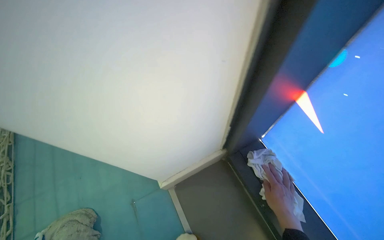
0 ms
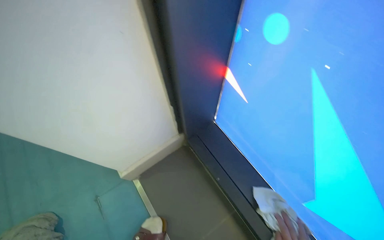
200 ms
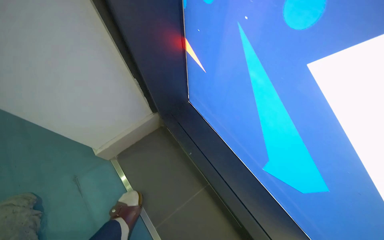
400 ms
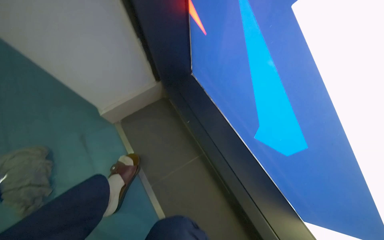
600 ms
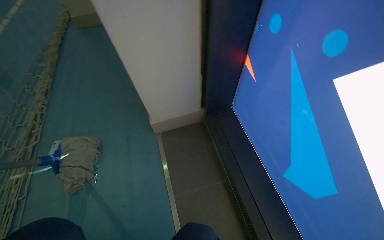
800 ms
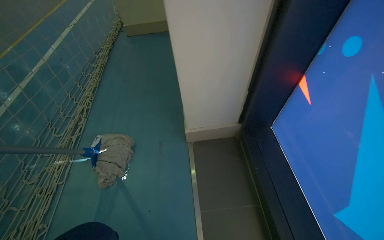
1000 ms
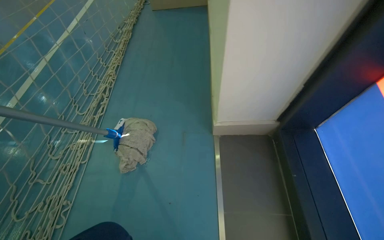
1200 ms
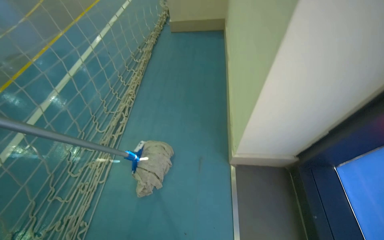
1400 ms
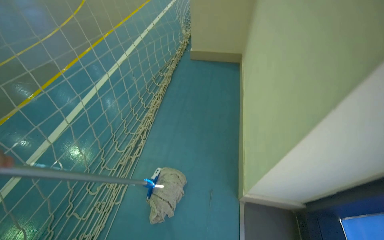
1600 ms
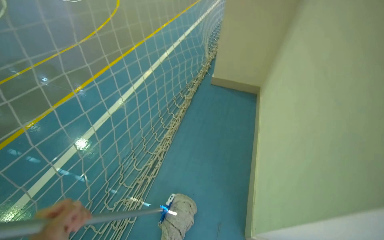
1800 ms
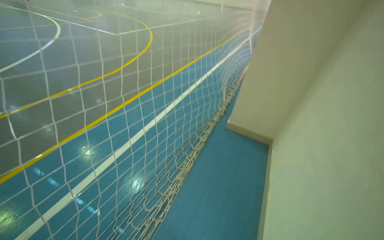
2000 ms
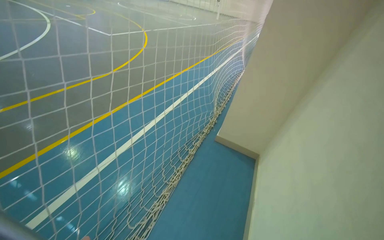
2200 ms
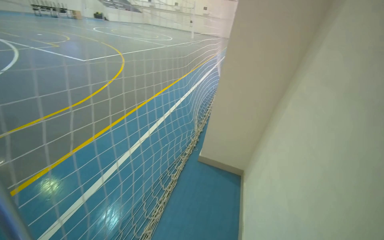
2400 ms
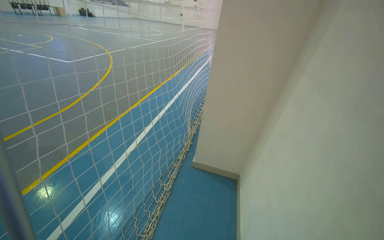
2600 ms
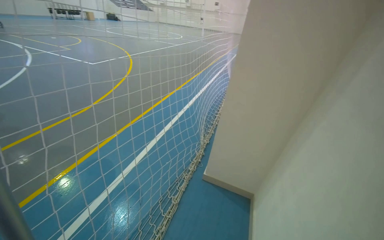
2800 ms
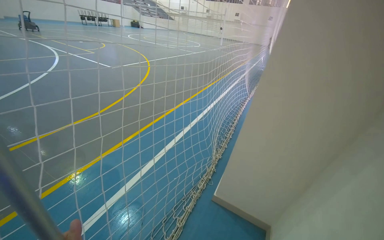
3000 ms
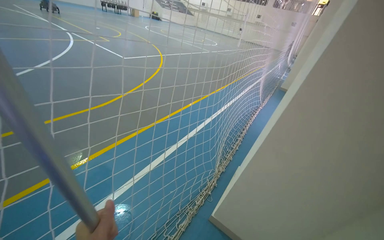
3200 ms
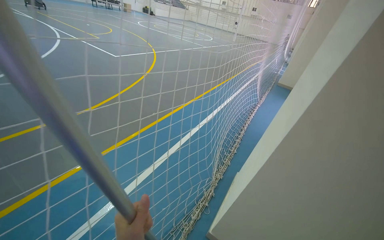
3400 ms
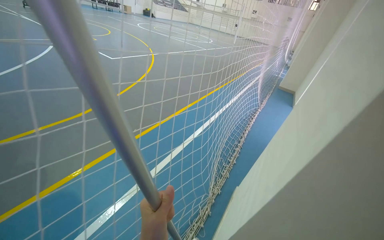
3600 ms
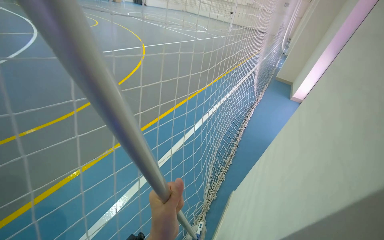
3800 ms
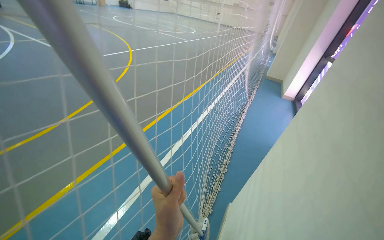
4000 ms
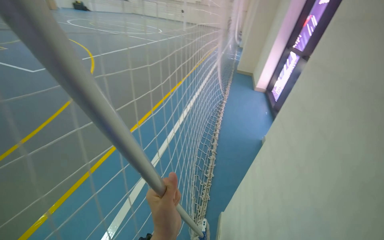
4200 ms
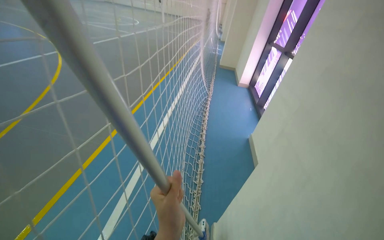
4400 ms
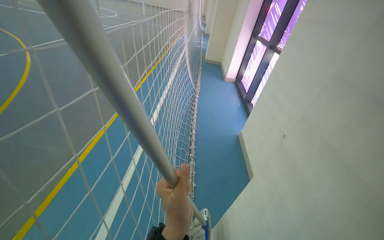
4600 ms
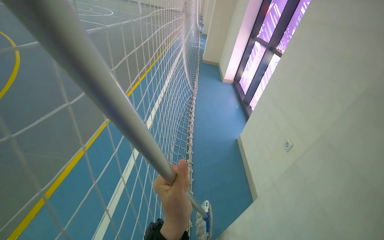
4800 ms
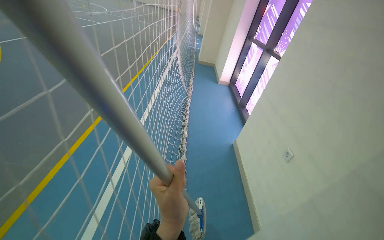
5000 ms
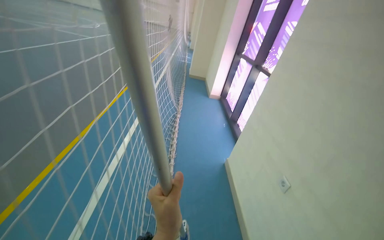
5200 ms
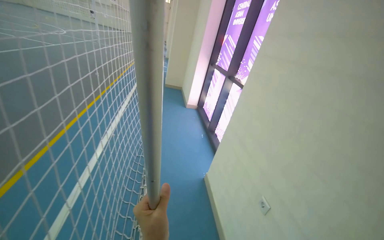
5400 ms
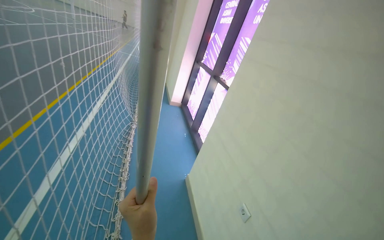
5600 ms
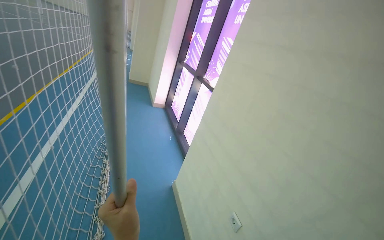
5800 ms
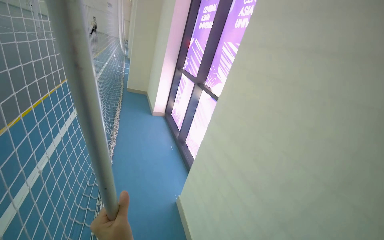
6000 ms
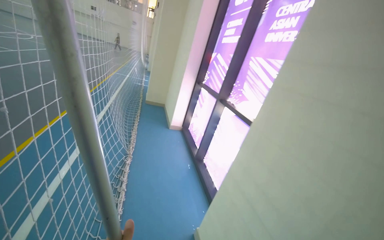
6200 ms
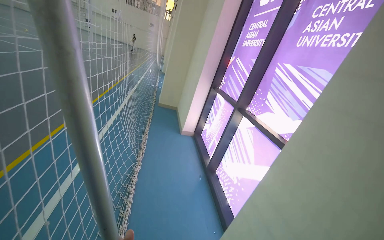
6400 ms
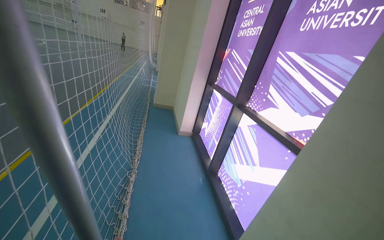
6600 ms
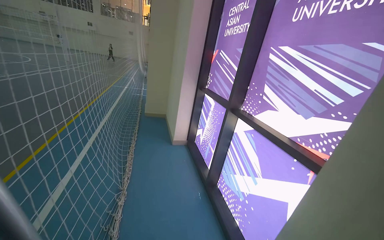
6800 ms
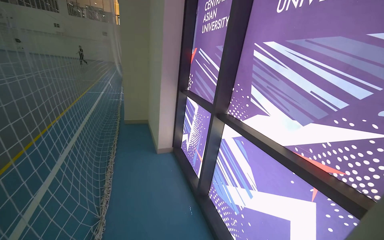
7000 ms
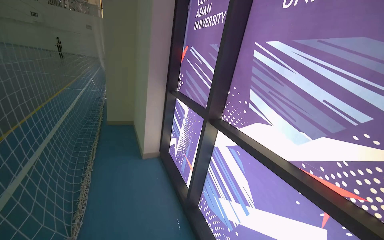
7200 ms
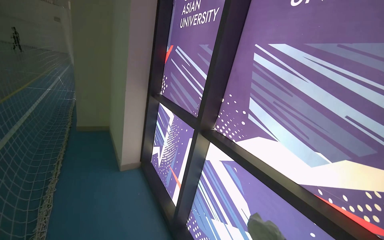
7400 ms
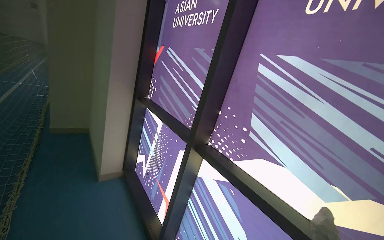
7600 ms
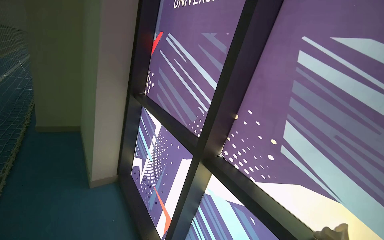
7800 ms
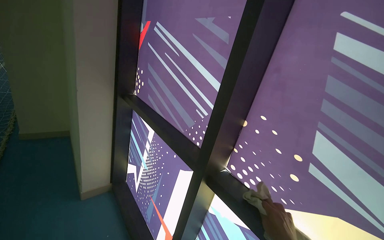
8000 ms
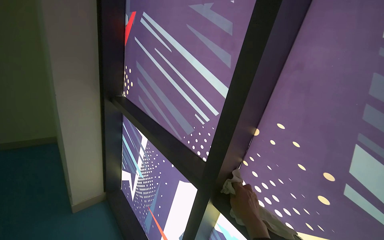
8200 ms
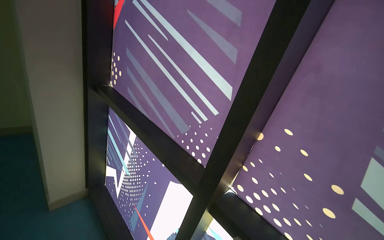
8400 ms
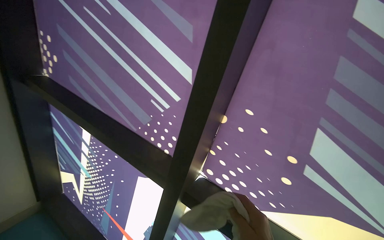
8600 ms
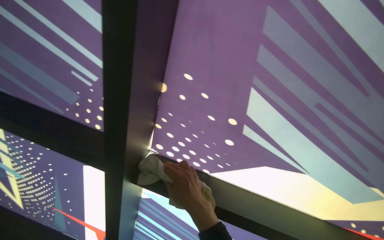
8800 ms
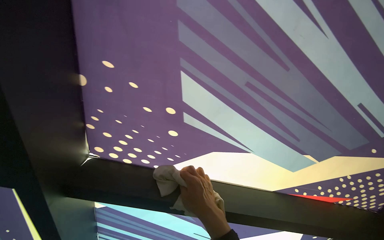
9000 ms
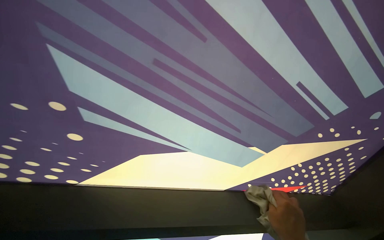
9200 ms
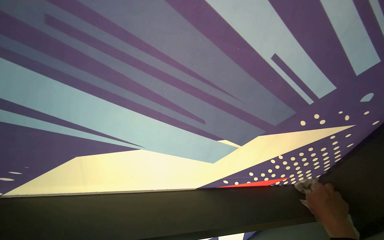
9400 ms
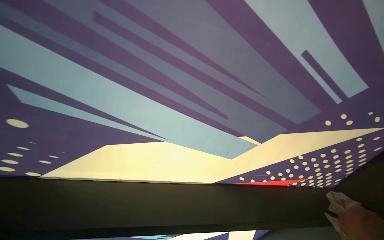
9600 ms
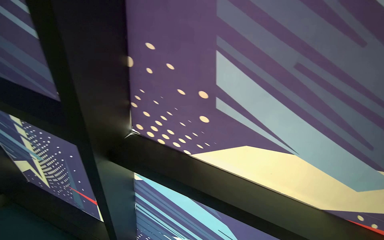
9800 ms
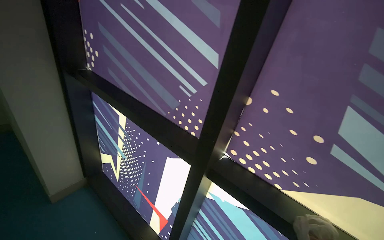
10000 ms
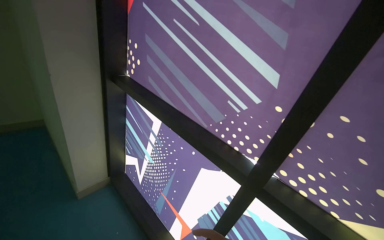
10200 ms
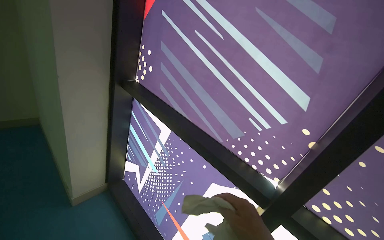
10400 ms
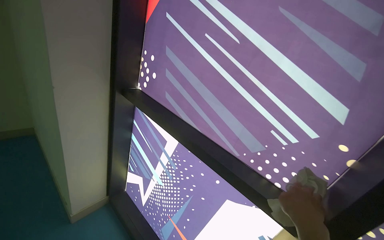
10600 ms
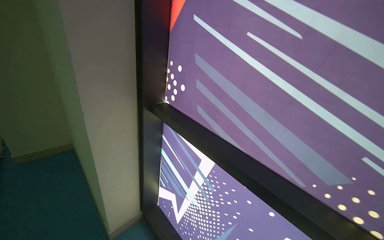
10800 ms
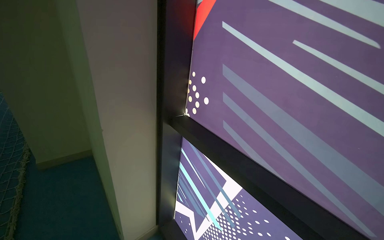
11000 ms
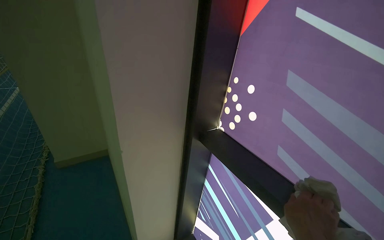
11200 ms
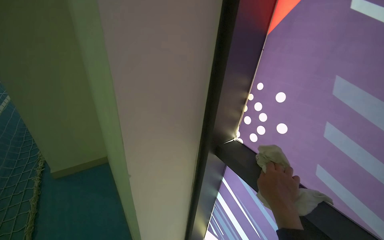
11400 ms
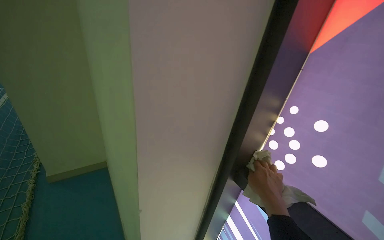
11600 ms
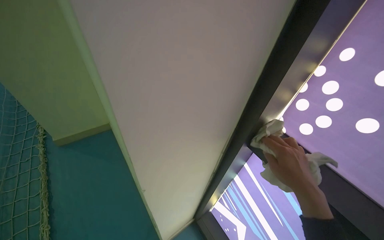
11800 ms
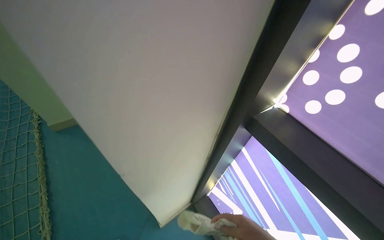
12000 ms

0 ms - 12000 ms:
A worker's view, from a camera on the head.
Job: cleaning windows.
The whole recording: Wiping window frames. The worker uses a cloth to wipe the frames of the large windows.
0 ms - 1600 ms: The head rotates about 40 degrees to the left.
1600 ms - 3000 ms: The wearer moves approximately 90 cm. The view tilts about 20 degrees upward.
3000 ms - 4400 ms: The wearer moves roughly 1 m. The view swings approximately 15 degrees to the right.
4400 ms - 6000 ms: The camera is carried roughly 1 m. The view swings approximately 30 degrees to the right.
6000 ms - 7600 ms: The camera travels some 1.5 m.
7600 ms - 9000 ms: The wearer moves about 50 cm. The head rotates about 50 degrees to the right. The view tips downward by roughly 25 degrees.
9000 ms - 10400 ms: The wearer moves roughly 40 cm. The wearer's head swings about 40 degrees to the left.
10400 ms - 12000 ms: The camera travels approximately 90 cm. The view swings about 15 degrees to the left. The view tips downward by some 20 degrees.

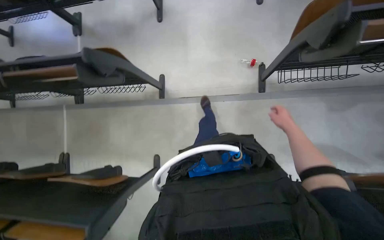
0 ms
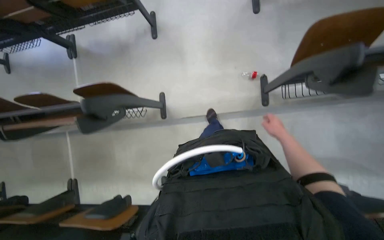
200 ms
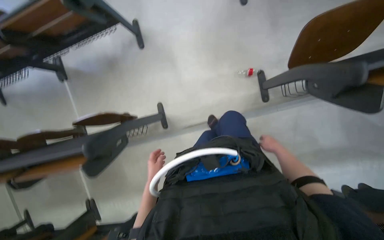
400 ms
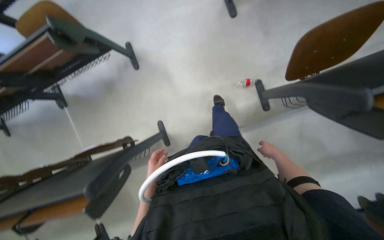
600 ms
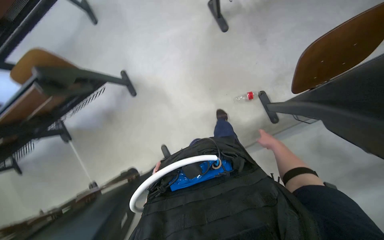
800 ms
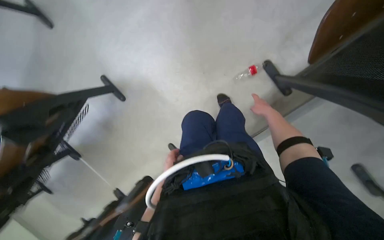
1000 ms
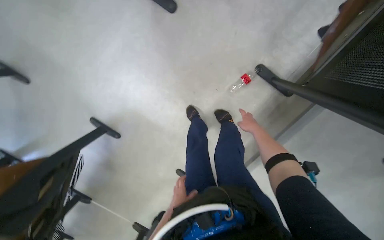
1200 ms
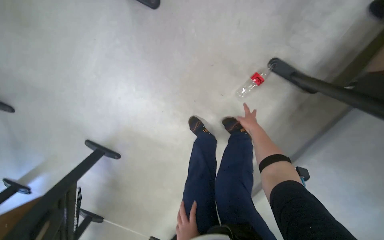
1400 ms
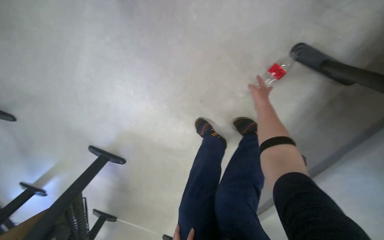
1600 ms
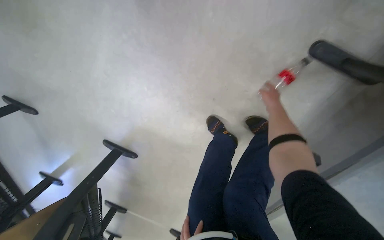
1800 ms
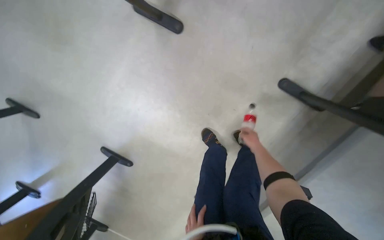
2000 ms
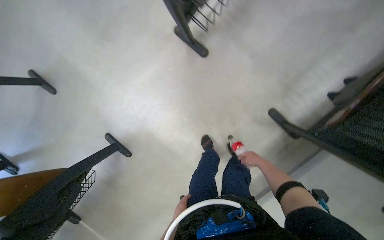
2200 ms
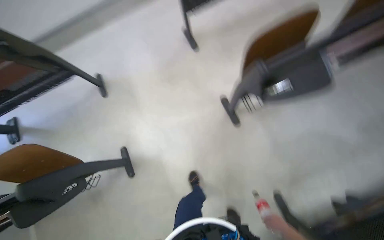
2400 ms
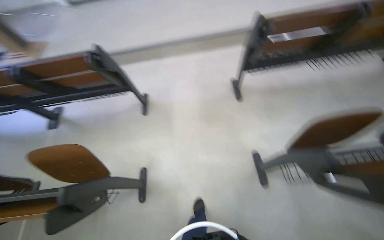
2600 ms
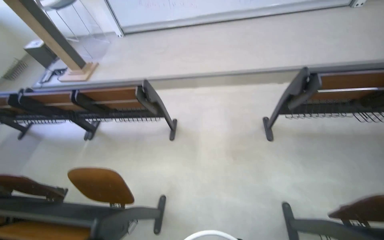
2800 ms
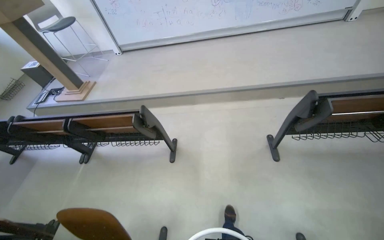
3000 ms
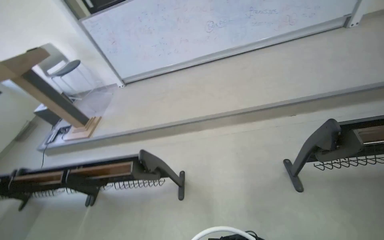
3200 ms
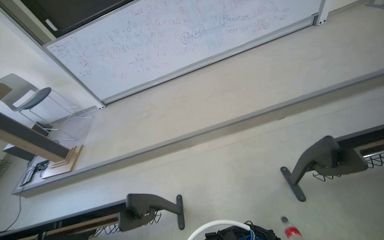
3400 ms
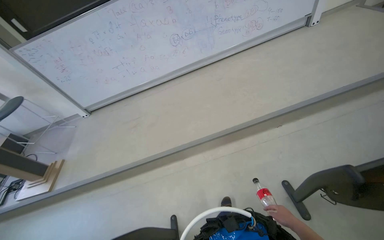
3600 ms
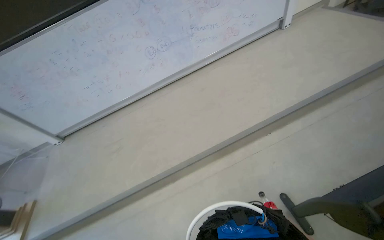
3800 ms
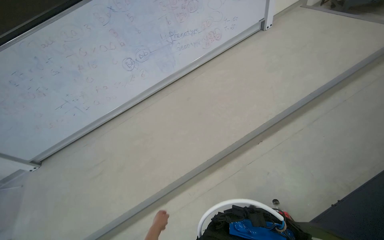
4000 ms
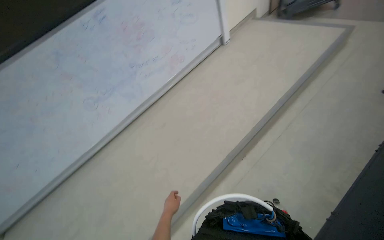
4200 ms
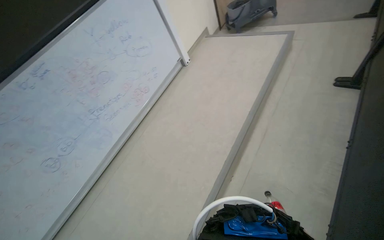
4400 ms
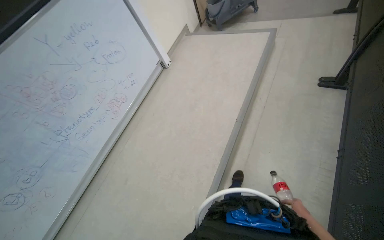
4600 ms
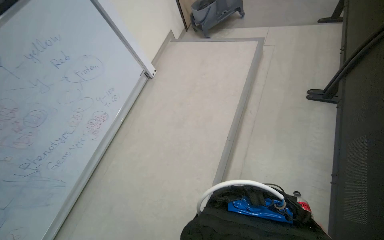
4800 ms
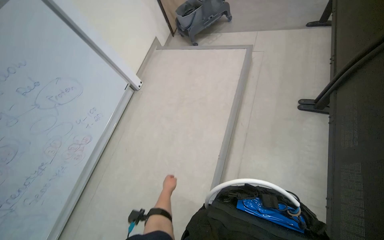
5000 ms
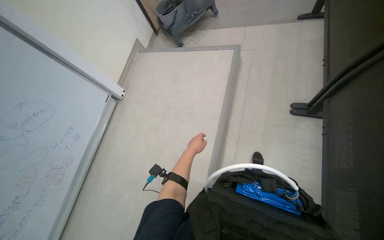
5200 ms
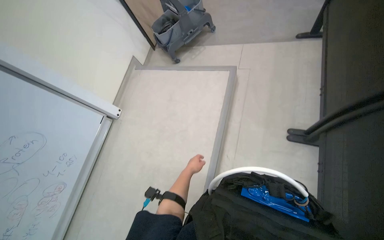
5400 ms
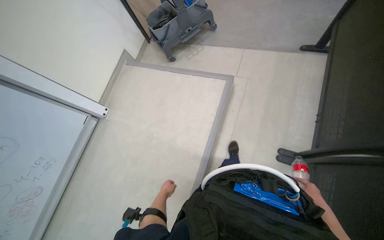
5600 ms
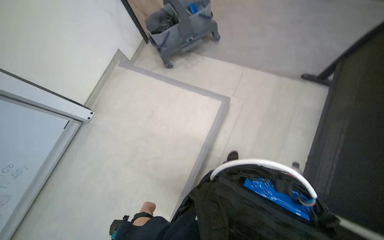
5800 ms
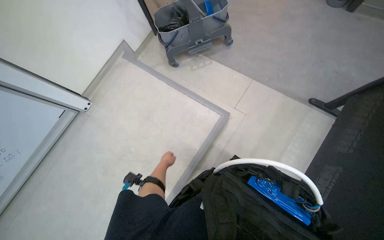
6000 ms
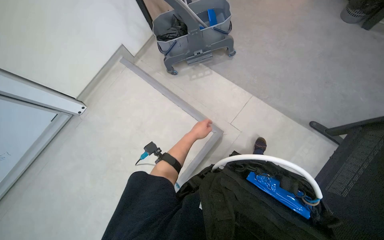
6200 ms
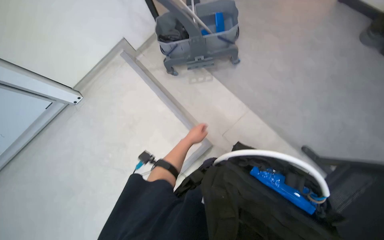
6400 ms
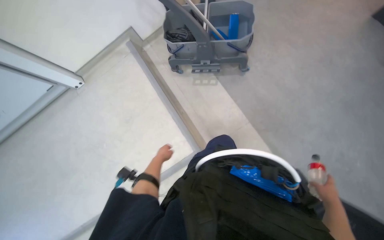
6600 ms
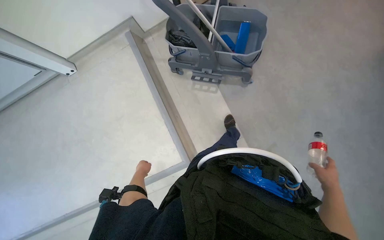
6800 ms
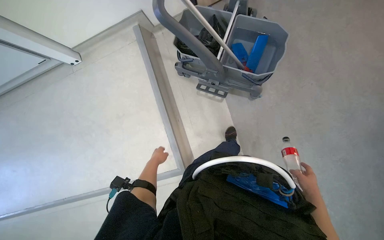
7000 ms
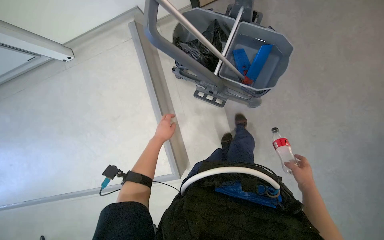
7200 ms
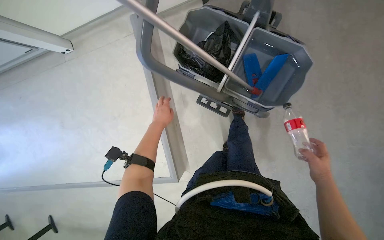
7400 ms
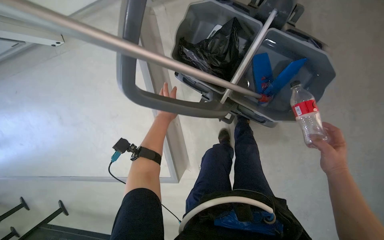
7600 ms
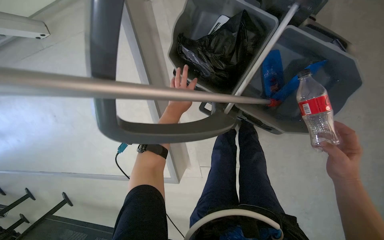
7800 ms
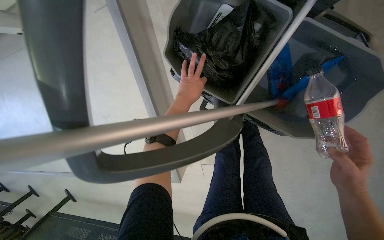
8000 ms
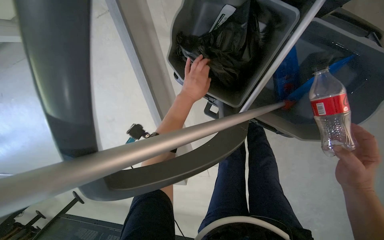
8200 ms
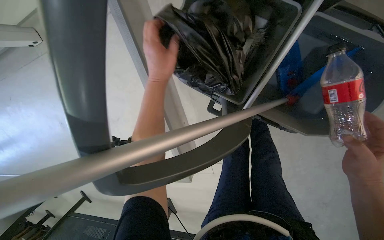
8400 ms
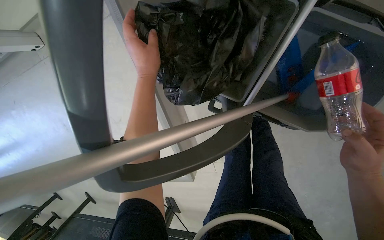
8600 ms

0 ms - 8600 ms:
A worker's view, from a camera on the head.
Job: preparing cleaning supplies.
The whole recording: Collecting trash and preparing mop. The worker collects a bottle from the floor, places it in the trash, and prepares a mop with a cleaning cloth.
0 ms - 1400 ms: The wearer moves roughly 1 m. Everything in view rotates roughly 60 degrees counterclockwise.
1400 ms - 2800 ms: The wearer moves about 70 cm. The camera pitches upward, by approximately 35 degrees. The scene rotates clockwise by roughly 45 degrees.
2800 ms - 4400 ms: The wearer moves about 1.5 m. The wearer looks about 65 degrees further to the right. The view tips upward by some 25 degrees.
4400 ms - 5800 ms: The head travels about 1.5 m.
5800 ms - 7200 ms: The wearer moves roughly 1 m. The view tilts some 30 degrees downward. Everything in view rotates some 45 degrees clockwise.
7200 ms - 8600 ms: Both hands travel together up the picture, approximately 35 cm.
